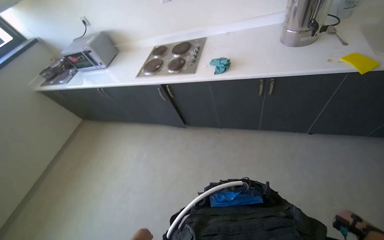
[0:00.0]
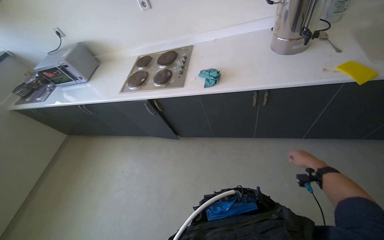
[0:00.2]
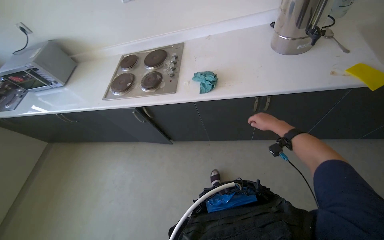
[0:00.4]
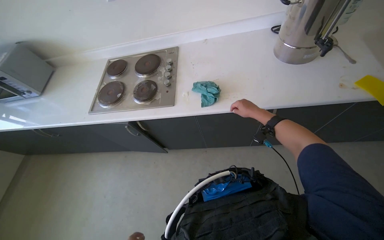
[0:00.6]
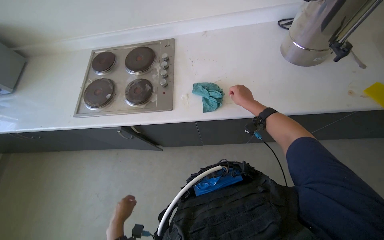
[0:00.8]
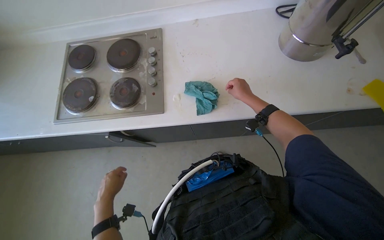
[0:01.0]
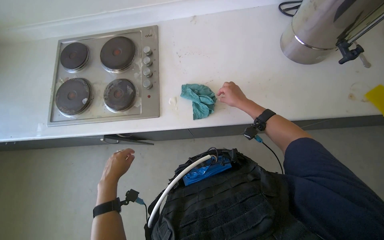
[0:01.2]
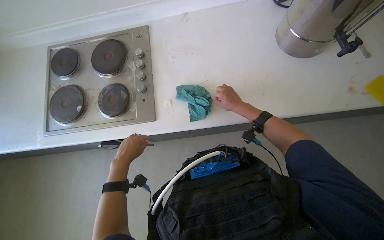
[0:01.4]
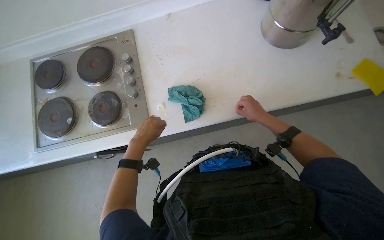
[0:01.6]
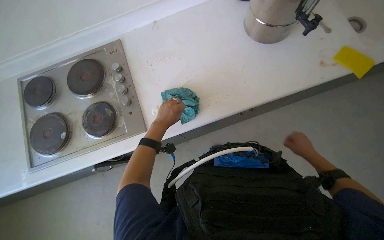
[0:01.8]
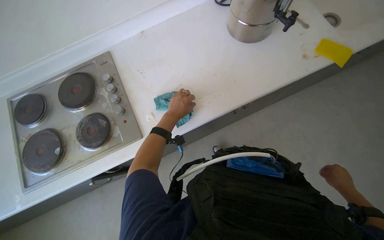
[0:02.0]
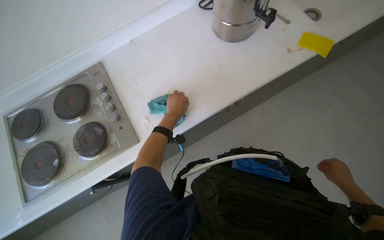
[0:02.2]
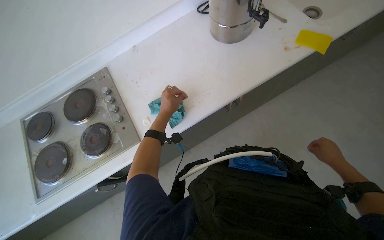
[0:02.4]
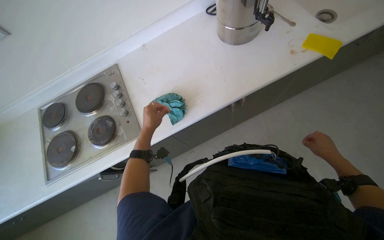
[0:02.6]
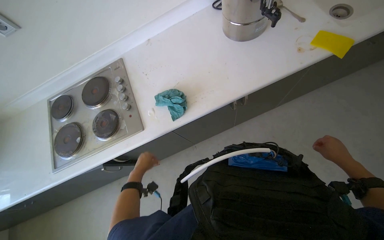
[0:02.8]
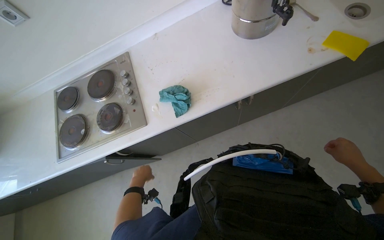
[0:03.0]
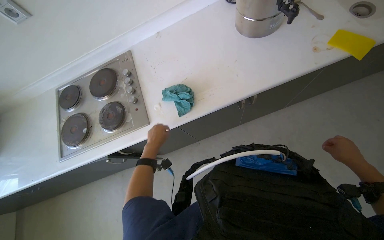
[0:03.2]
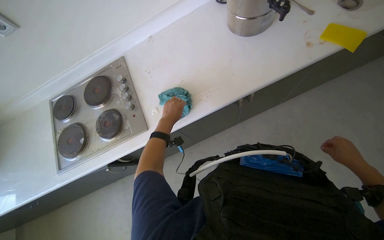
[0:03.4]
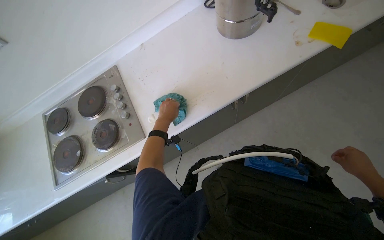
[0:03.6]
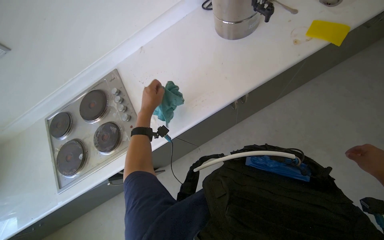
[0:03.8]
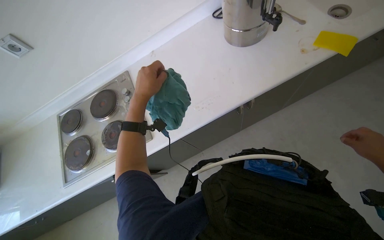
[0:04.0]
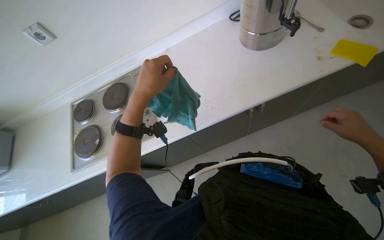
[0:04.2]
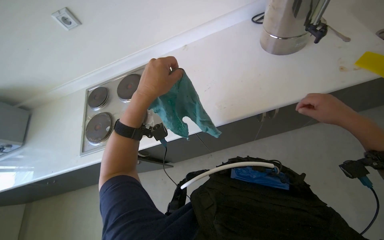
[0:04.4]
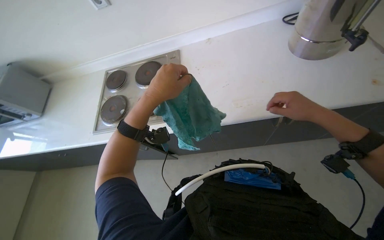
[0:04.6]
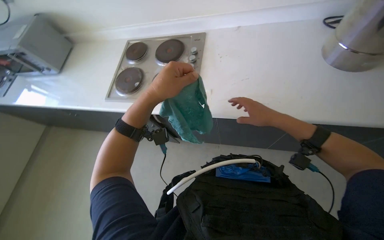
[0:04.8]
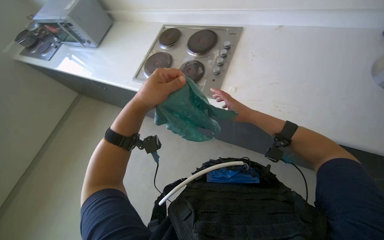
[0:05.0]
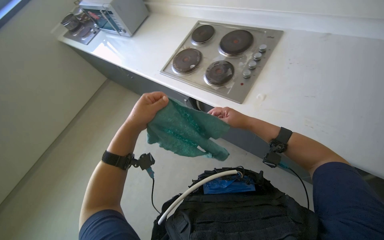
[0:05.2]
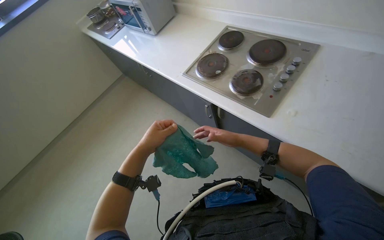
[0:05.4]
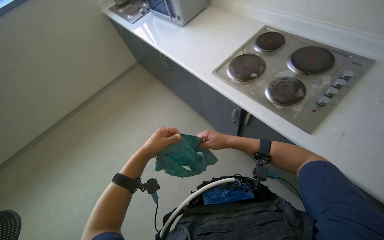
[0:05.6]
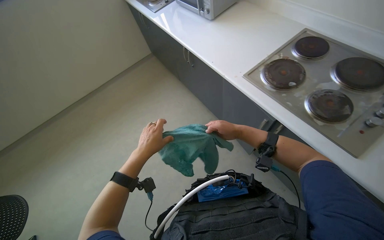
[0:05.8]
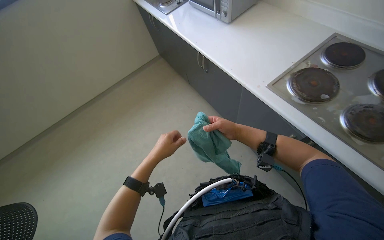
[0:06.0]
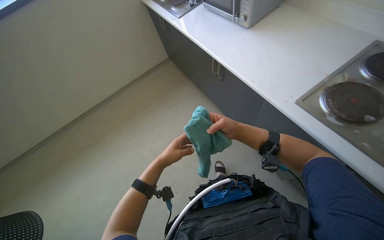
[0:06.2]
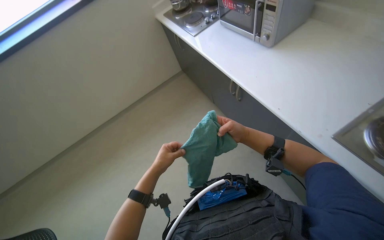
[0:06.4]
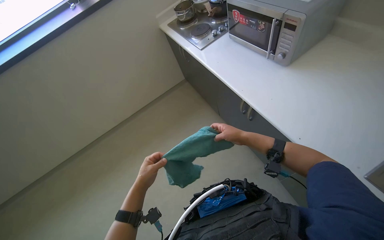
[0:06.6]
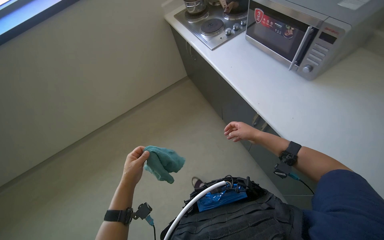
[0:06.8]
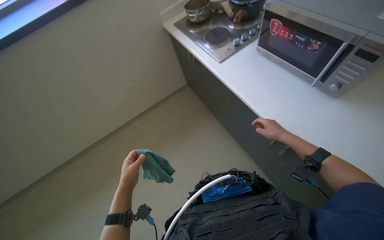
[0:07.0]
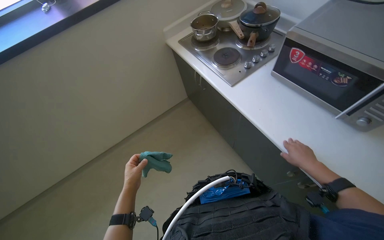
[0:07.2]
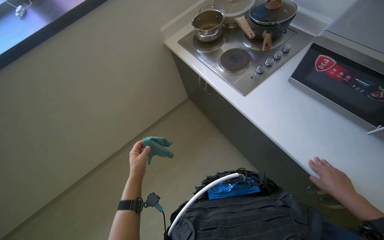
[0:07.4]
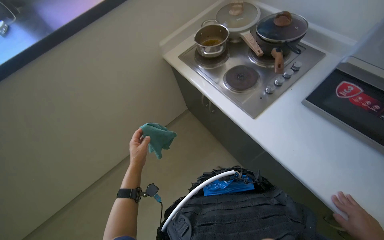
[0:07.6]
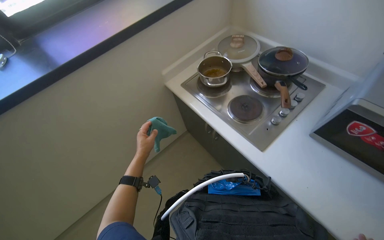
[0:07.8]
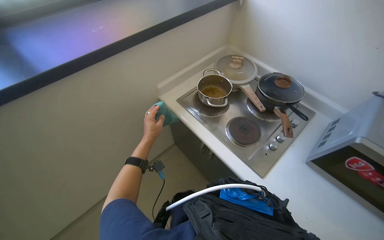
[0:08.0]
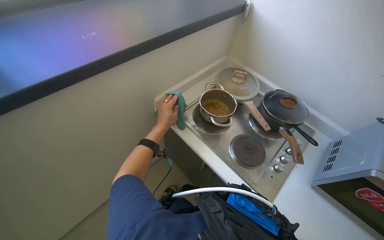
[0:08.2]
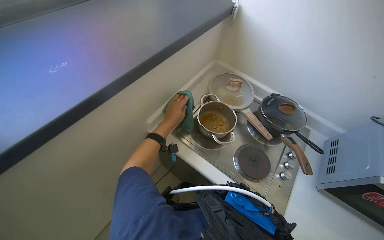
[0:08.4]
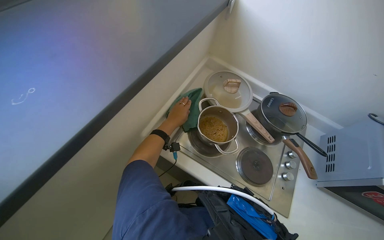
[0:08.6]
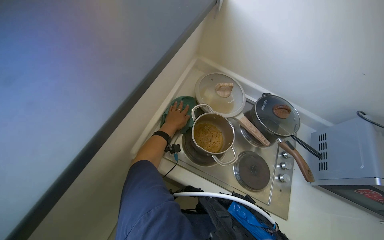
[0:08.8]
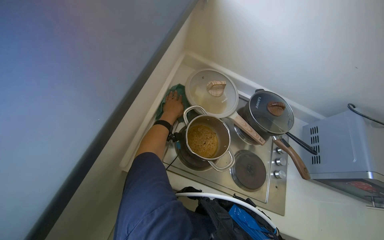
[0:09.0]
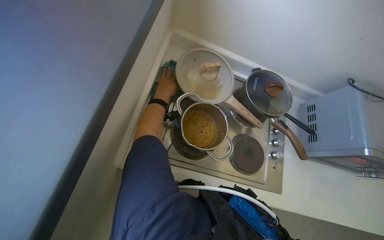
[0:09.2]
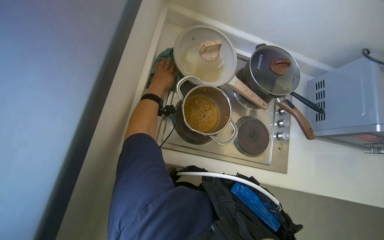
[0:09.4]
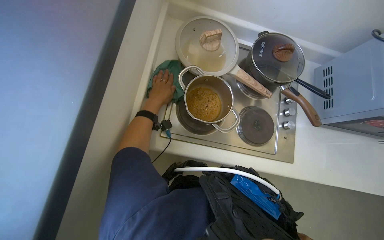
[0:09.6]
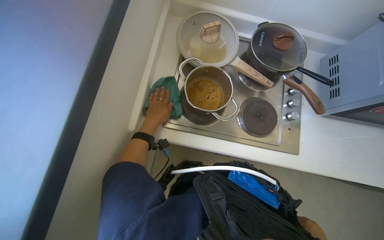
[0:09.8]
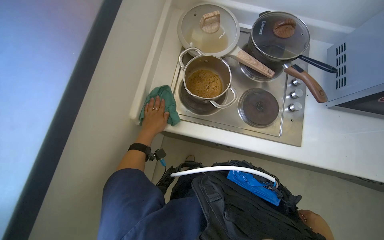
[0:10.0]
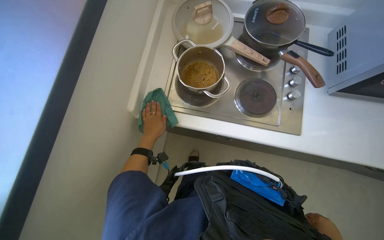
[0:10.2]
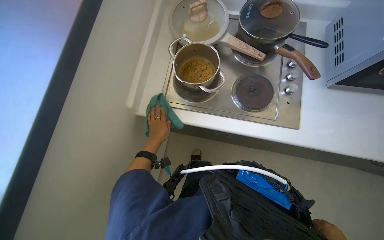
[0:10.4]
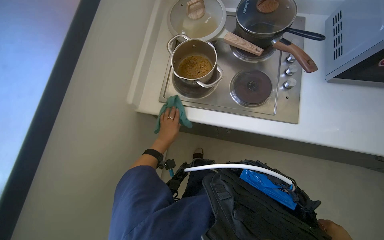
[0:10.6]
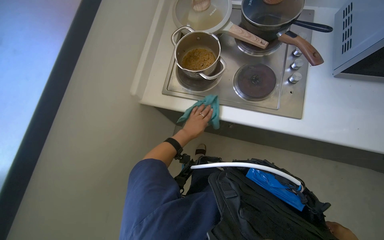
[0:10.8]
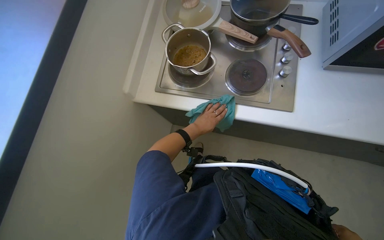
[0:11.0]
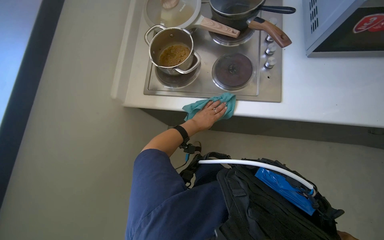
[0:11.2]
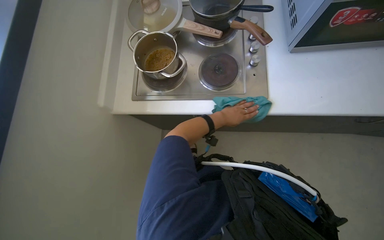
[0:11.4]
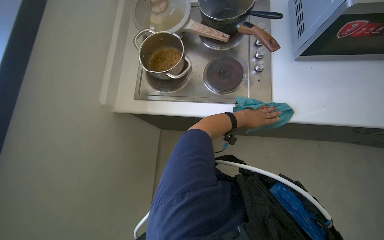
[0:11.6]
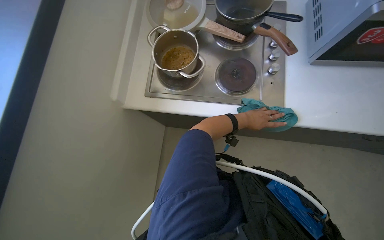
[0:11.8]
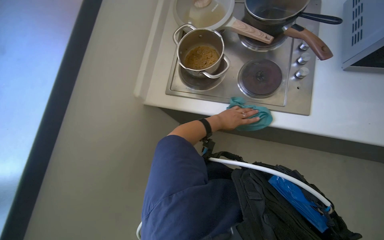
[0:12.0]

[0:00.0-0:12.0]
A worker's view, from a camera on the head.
Job: cleaning kitchen.
The whole recording: Wiping kitchen counter and stove. The worker uses a cloth to wipe down the kitchen counter and stove surfaces.
0:00.0 to 0:01.6: The wearer moves approximately 70 cm. The head turns to the right by roughly 25 degrees. The view tilts roughly 15 degrees downward.
0:01.6 to 0:03.0: The left hand is displaced down the picture by some 15 cm. Meanwhile the right hand is displaced to the right, nearer to the camera and down the picture by roughly 40 cm.
0:03.0 to 0:04.4: The left hand goes about 40 cm nearer to the camera and up the picture.
0:04.4 to 0:06.0: The wearer's head swings approximately 60 degrees to the left.
0:06.0 to 0:07.6: The camera is carried roughly 70 cm.
0:07.6 to 0:09.0: The camera travels roughly 1.5 m. The wearer looks about 30 degrees further to the right.
0:09.0 to 0:10.4: The view tips downward by roughly 15 degrees. The left hand moves down the picture, about 30 cm.
0:10.4 to 0:12.0: The left hand heads to the right, covering about 25 cm.

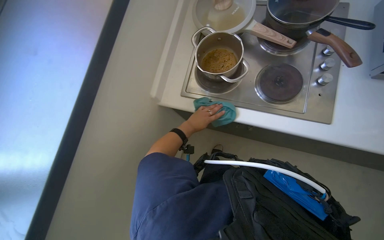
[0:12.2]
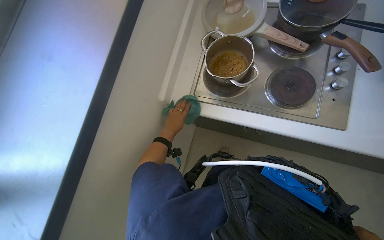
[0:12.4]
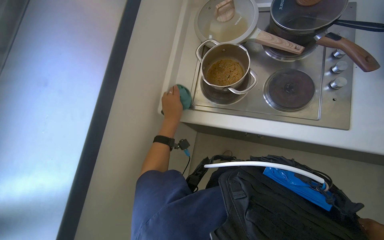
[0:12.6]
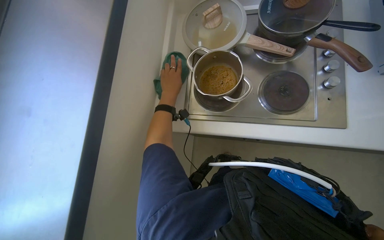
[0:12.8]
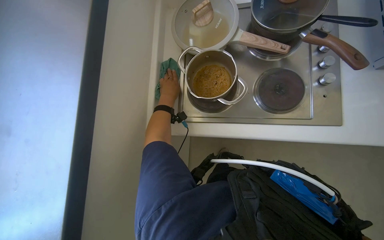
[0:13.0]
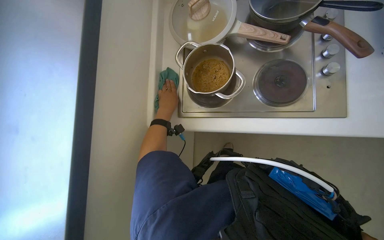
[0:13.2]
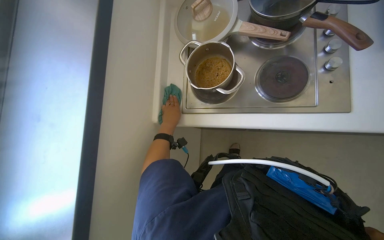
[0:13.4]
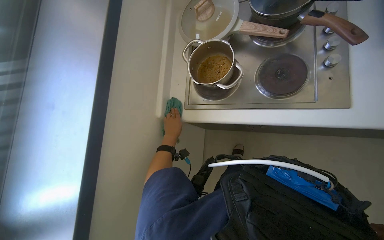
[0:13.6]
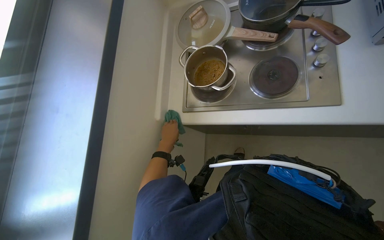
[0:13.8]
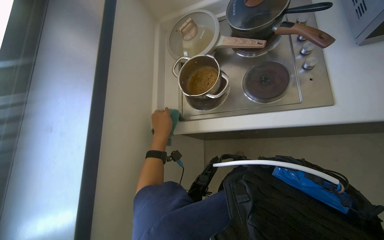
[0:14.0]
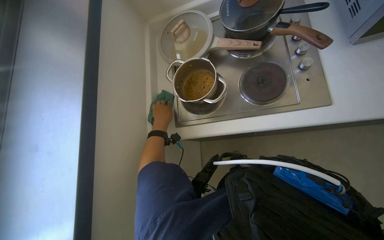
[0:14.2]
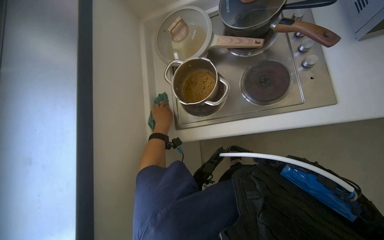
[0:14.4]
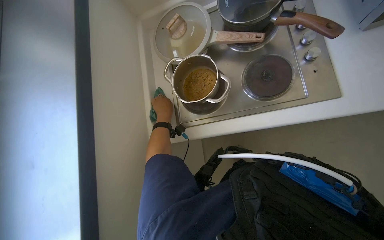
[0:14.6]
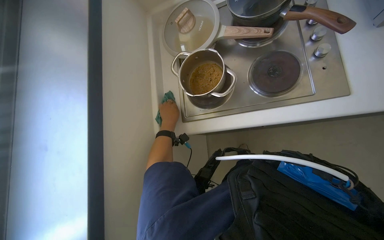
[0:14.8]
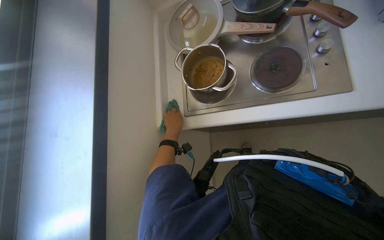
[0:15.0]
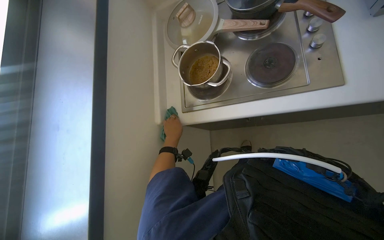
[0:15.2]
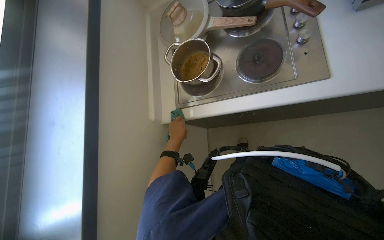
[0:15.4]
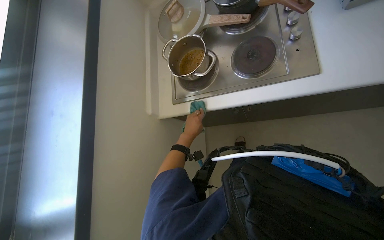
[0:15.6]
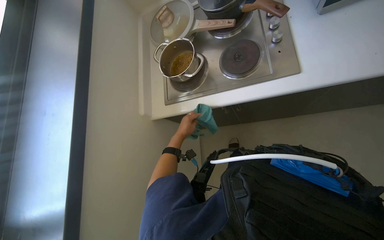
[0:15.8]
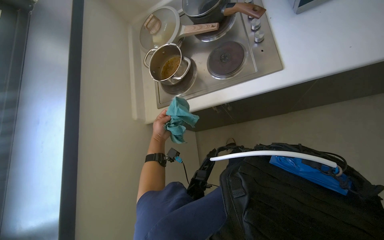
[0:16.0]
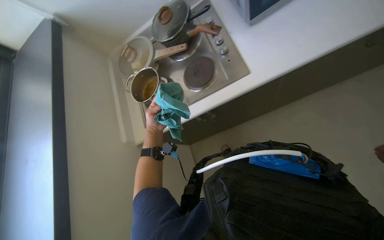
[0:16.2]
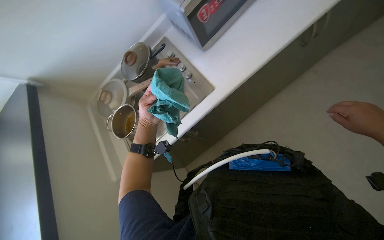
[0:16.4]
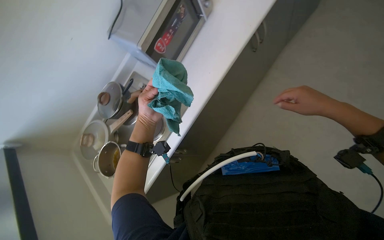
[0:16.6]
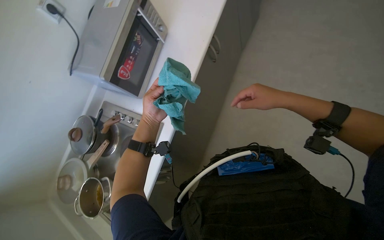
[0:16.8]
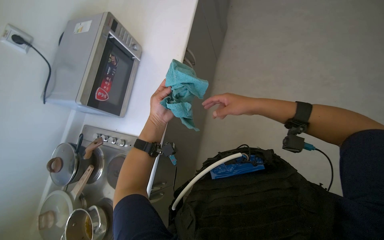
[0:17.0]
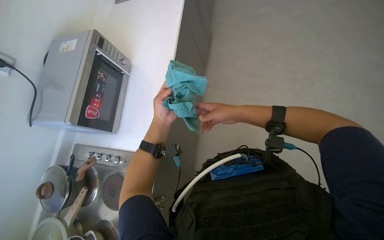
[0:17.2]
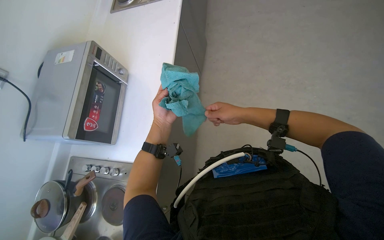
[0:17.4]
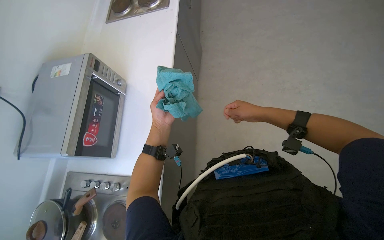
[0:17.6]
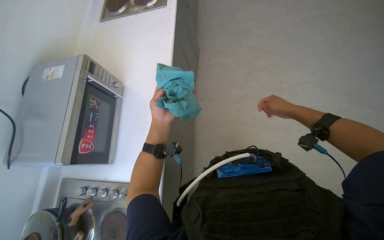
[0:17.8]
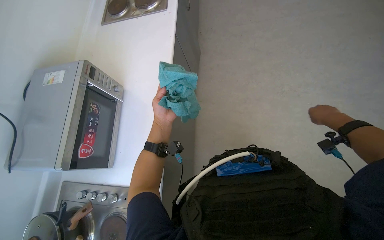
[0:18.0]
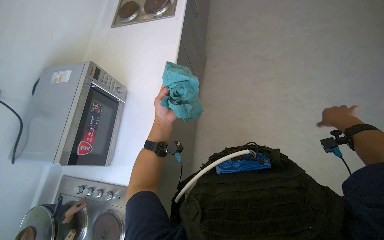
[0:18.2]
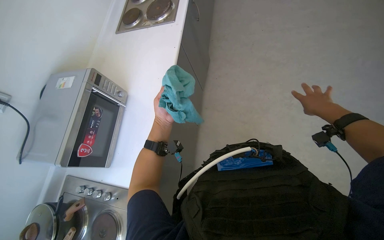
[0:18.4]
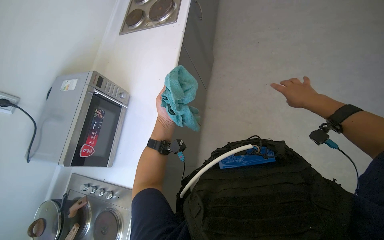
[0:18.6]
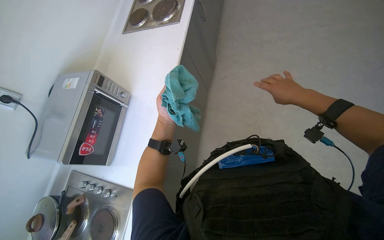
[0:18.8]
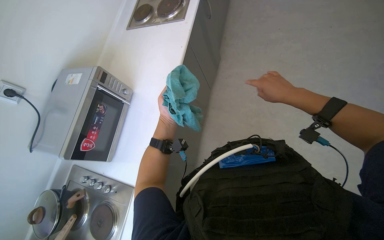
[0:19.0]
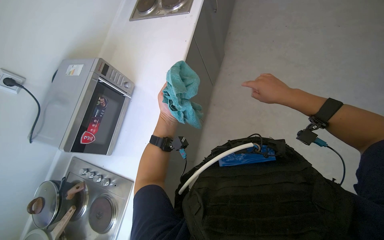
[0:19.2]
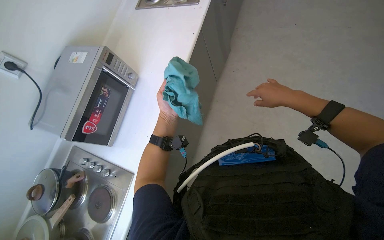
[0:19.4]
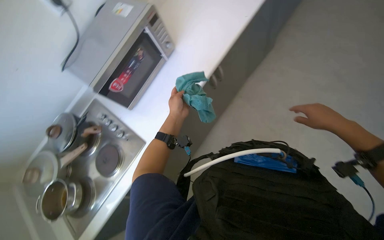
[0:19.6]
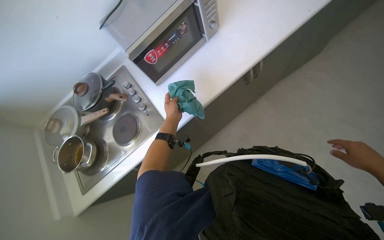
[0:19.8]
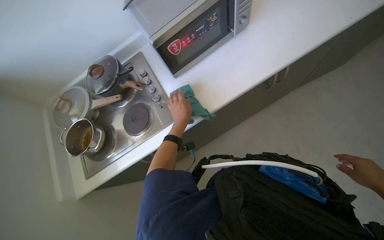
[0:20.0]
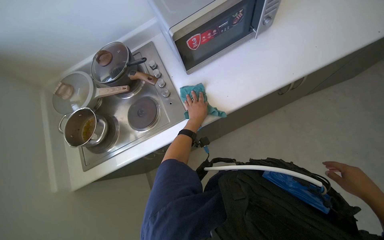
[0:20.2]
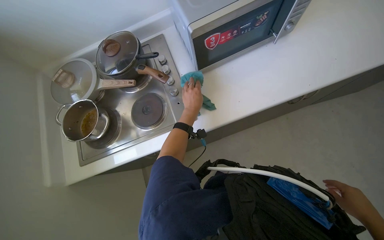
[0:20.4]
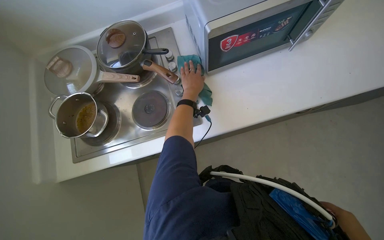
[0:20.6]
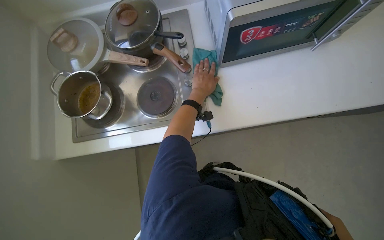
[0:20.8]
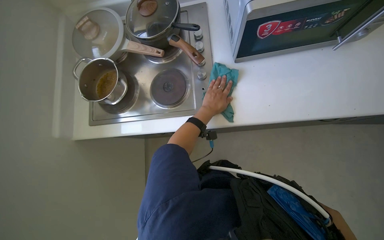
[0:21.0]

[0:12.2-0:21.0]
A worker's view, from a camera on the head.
Job: cleaning kitchen.
The whole recording: Wiping kitchen counter and stove. The worker uses a cloth to wipe down the kitchen counter and stove surfaces.
0:12.2 to 0:13.6: The left hand goes some 10 cm to the left, and goes up the picture and returns, roughly 25 cm each way.
0:15.2 to 0:16.6: The view tips upward by some 25 degrees. The scene rotates counterclockwise by roughly 45 degrees.
0:16.6 to 0:18.0: The wearer's head swings approximately 35 degrees to the right. The camera pitches upward, by some 15 degrees.
0:18.0 to 0:19.6: The head turns to the left by approximately 35 degrees.
0:19.6 to 0:21.0: The view tips downward by roughly 20 degrees. The scene turns approximately 50 degrees clockwise in the picture.
